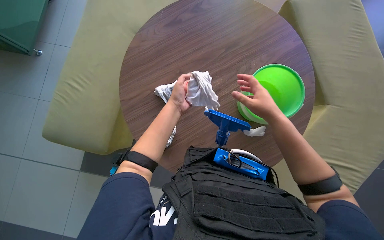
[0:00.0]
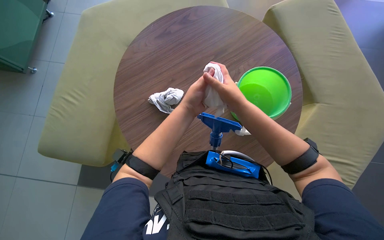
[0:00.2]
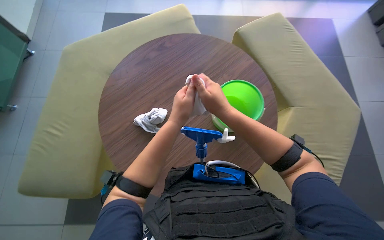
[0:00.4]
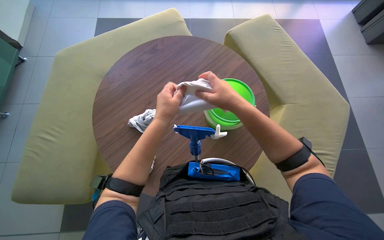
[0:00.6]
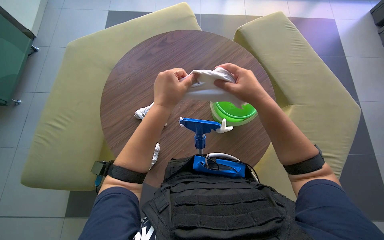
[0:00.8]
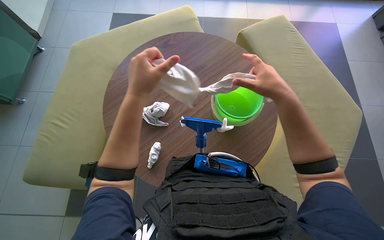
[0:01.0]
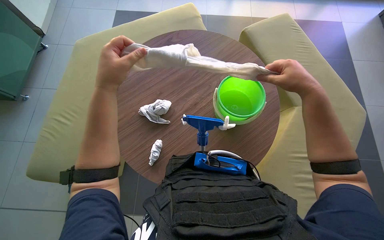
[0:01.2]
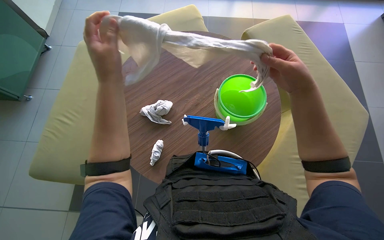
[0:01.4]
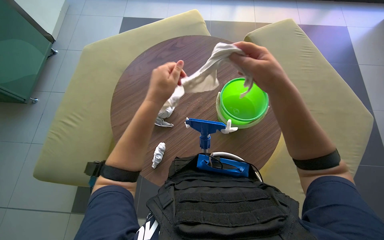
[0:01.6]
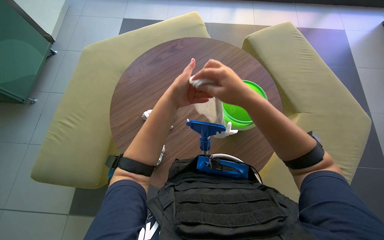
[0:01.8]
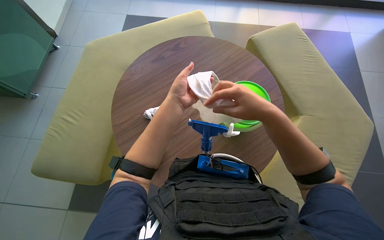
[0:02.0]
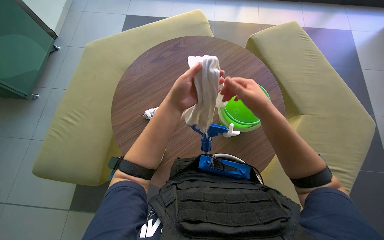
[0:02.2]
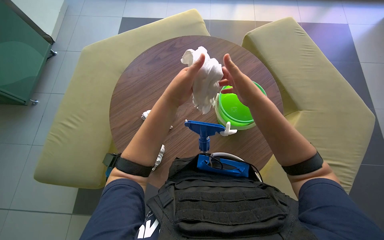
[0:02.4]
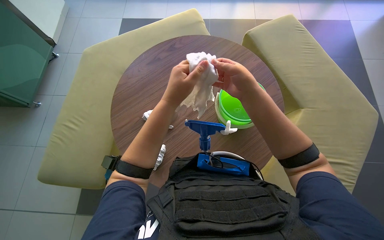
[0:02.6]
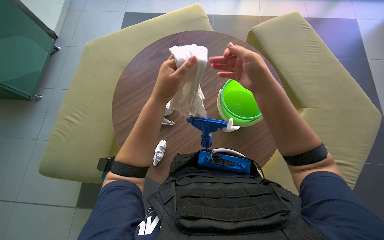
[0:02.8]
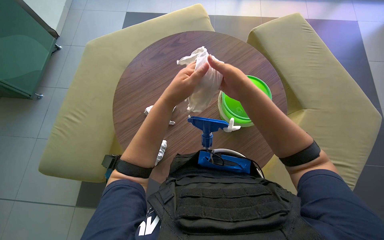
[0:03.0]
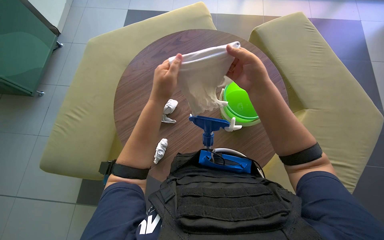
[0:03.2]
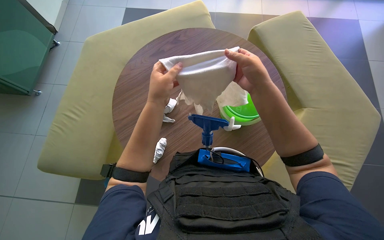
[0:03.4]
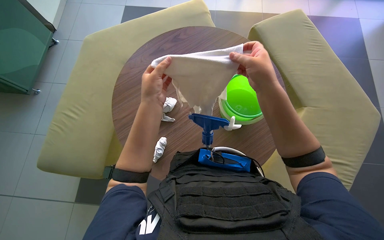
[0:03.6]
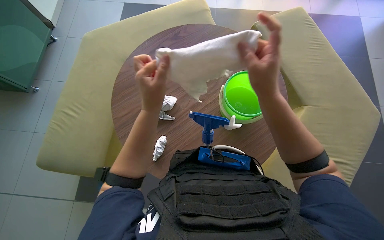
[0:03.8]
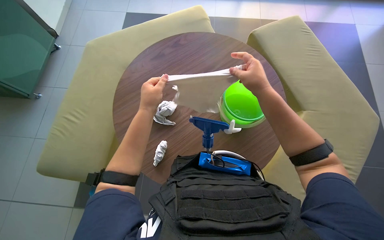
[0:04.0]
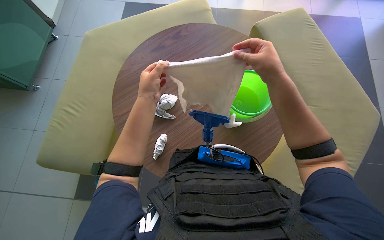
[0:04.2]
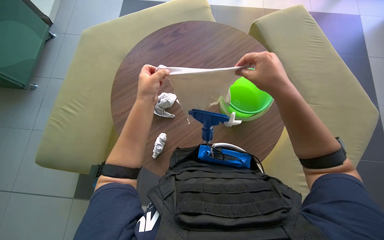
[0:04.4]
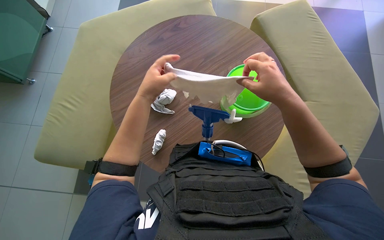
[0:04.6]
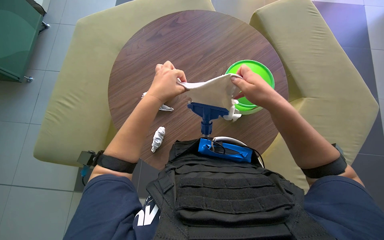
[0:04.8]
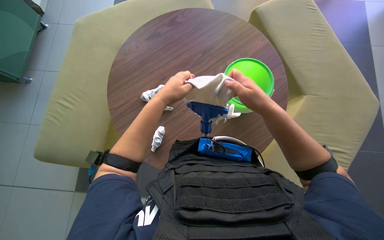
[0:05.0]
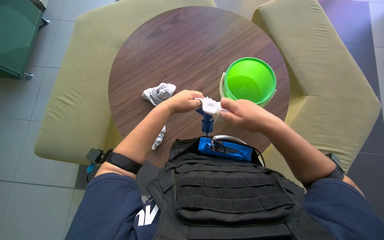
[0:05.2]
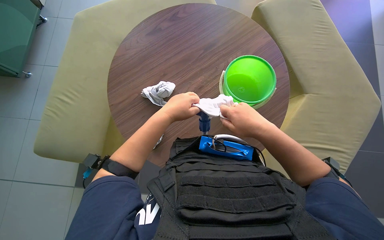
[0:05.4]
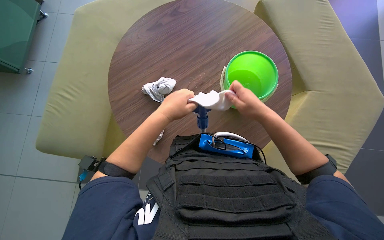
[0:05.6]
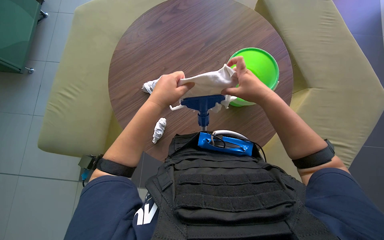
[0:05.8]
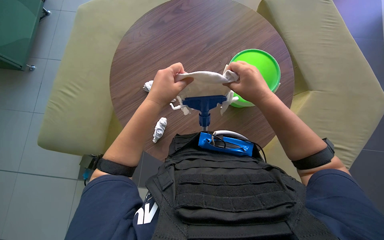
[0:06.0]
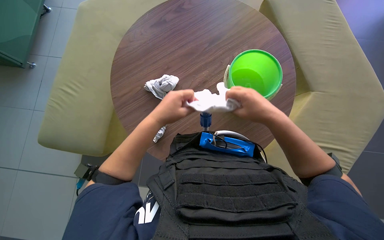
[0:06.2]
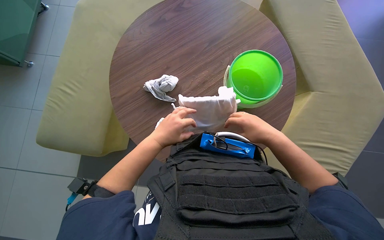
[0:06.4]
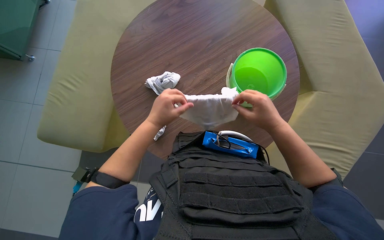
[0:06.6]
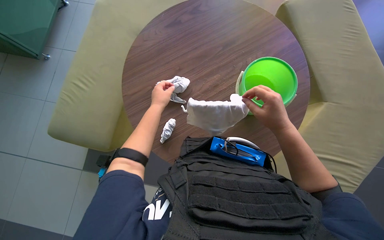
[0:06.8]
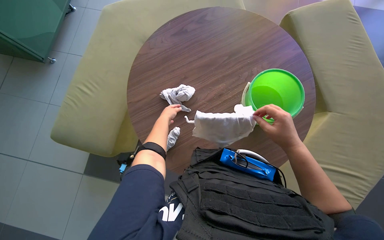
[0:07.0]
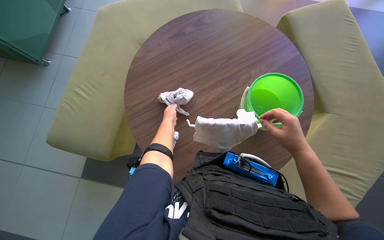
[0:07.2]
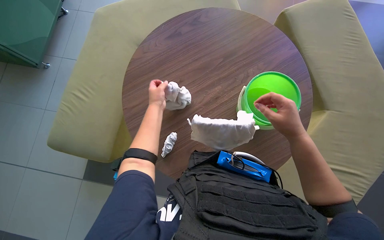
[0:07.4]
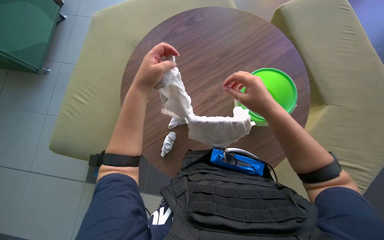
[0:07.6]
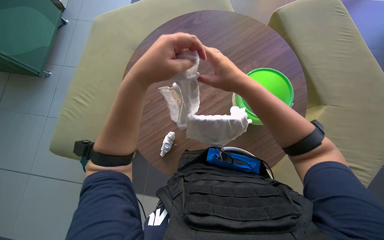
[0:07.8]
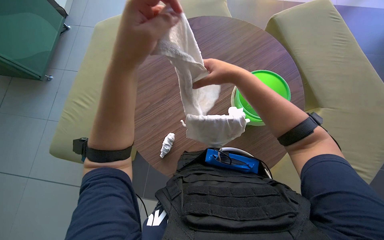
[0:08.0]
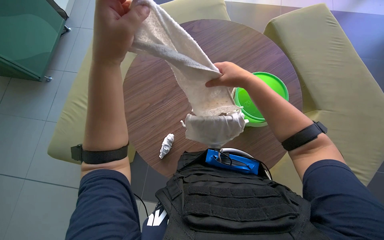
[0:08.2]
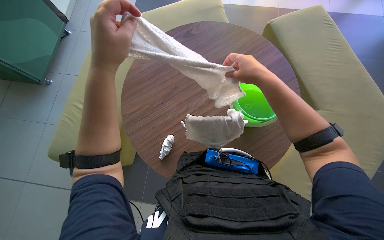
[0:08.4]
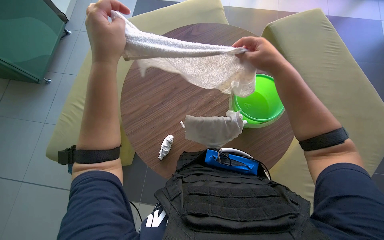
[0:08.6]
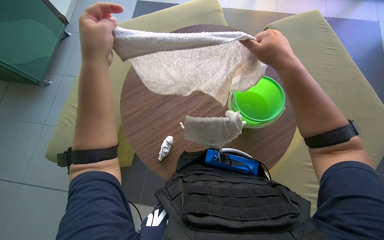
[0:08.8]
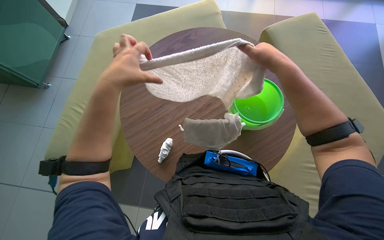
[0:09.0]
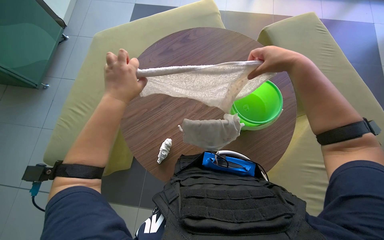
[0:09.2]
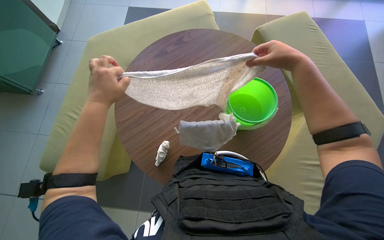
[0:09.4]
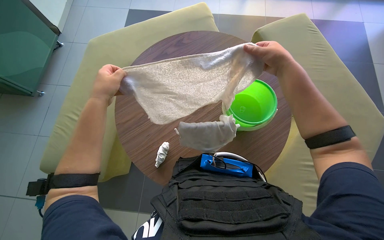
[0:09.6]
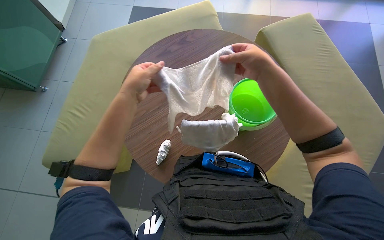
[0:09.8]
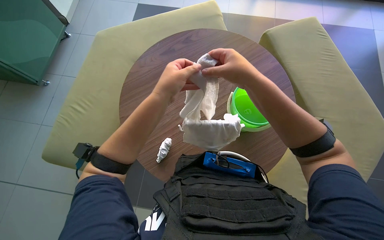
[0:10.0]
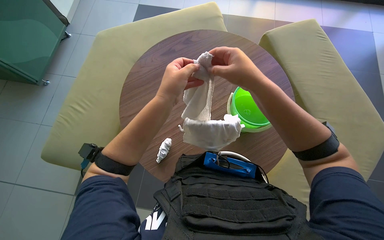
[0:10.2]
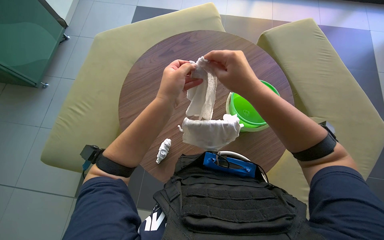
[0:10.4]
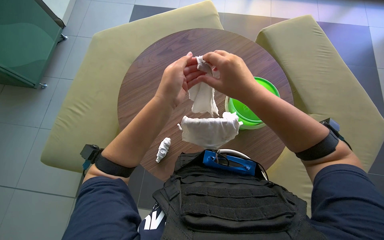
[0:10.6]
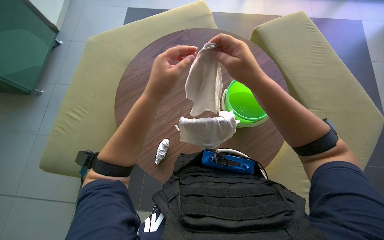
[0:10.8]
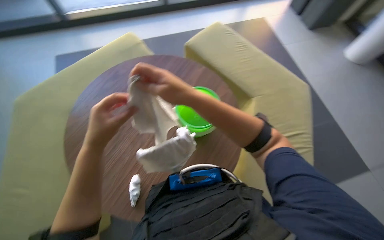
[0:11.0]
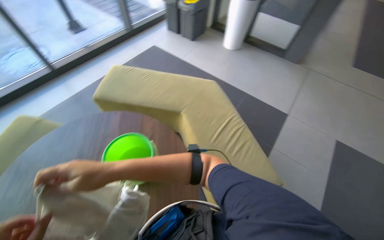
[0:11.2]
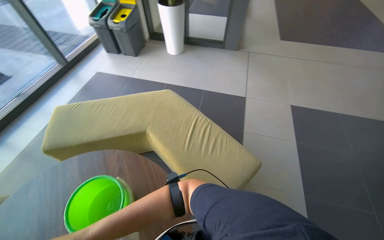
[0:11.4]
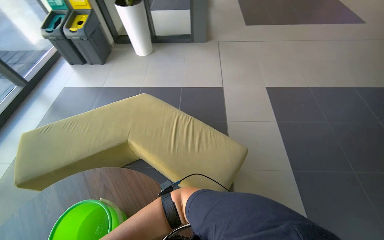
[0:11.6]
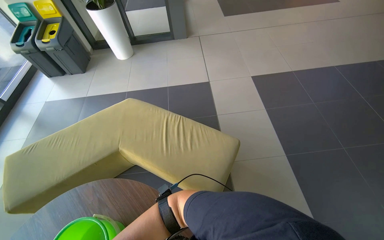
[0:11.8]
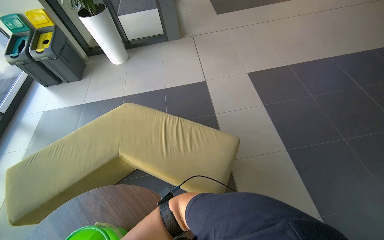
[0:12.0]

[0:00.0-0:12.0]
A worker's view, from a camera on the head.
Job: preparing cleaning supplies.
The whole recording: Preparing squeegee and cloth. The worker attaches a cloth to the squeegee tool, then dips it into the bucket and wrings it out.
0:00.0 to 0:01.6: The left hand moves nearer to the camera, some 15 cm, and goes to the left and returns, roughly 5 cm each way. The right hand goes left and right, approximately 20 cm each way, reversing 2 times.
0:01.6 to 0:03.0: The hands make small movements and keep their place.
0:06.0 to 0:07.6: The left hand reaches roughly 25 cm farther from the camera, then returns. The right hand travels down the picture and back again, some 10 cm each way.
0:07.6 to 0:09.0: The right hand heads up the picture, covering roughly 15 cm.
0:09.0 to 0:10.4: The left hand moves to the right, roughly 10 cm. Meanwhile the right hand goes some 10 cm to the left.
0:10.4 to 0:12.0: The head turns to the right by roughly 110 degrees. The camera pitches upward, by some 15 degrees.

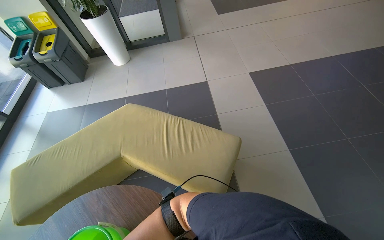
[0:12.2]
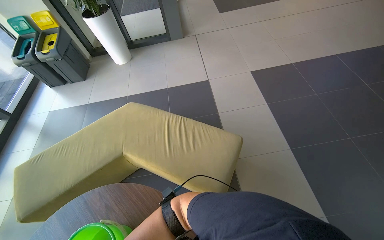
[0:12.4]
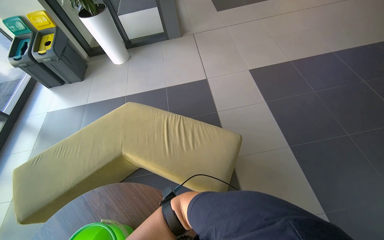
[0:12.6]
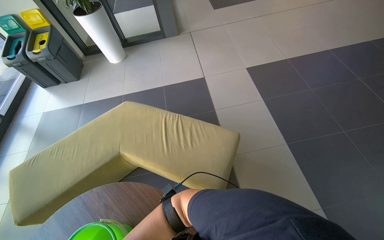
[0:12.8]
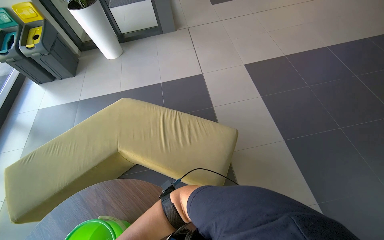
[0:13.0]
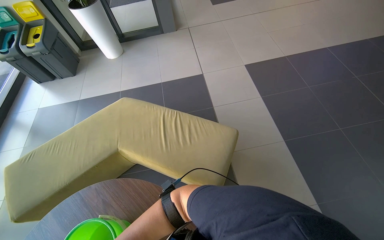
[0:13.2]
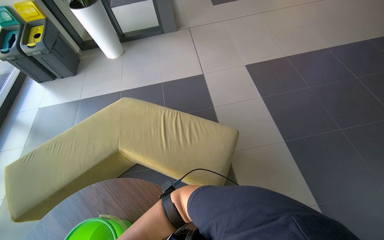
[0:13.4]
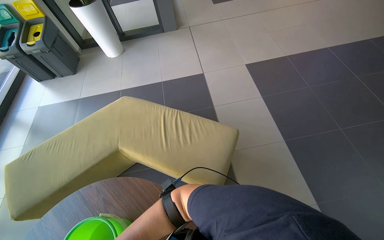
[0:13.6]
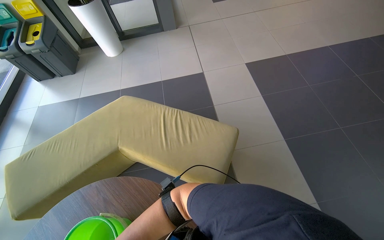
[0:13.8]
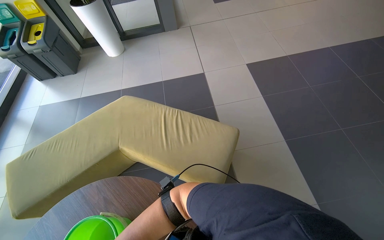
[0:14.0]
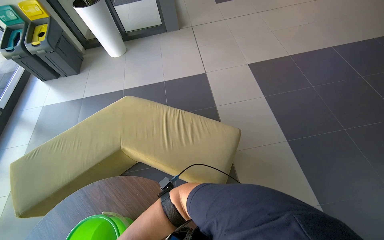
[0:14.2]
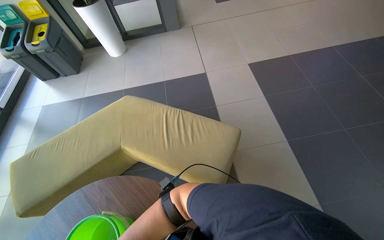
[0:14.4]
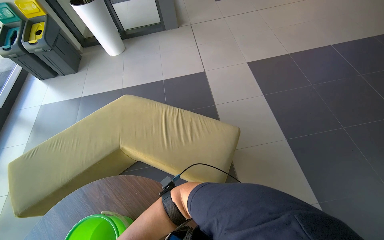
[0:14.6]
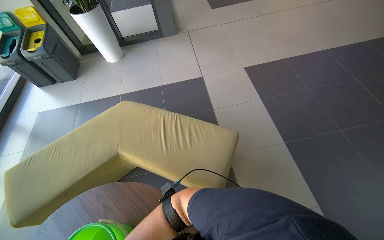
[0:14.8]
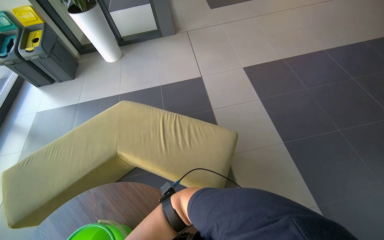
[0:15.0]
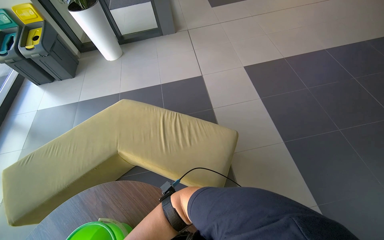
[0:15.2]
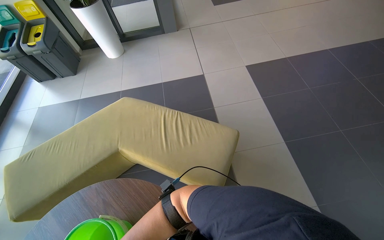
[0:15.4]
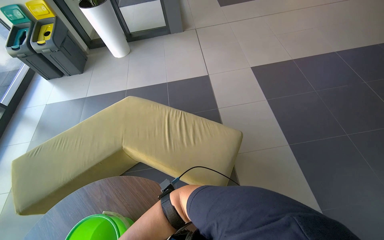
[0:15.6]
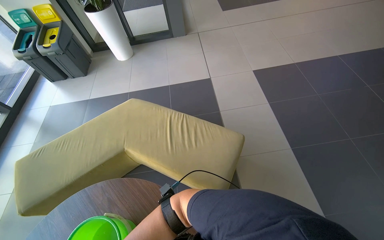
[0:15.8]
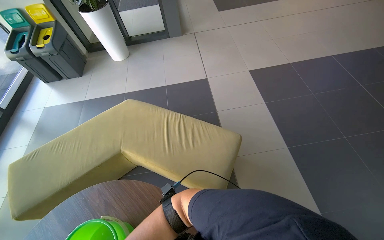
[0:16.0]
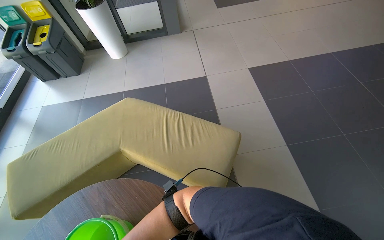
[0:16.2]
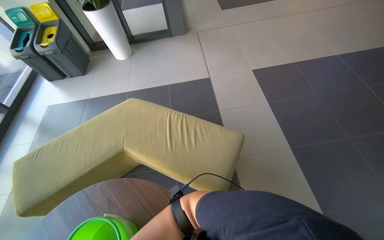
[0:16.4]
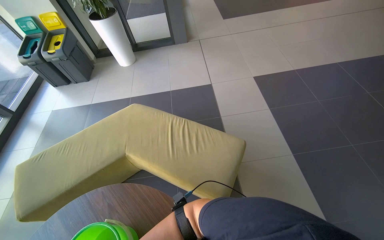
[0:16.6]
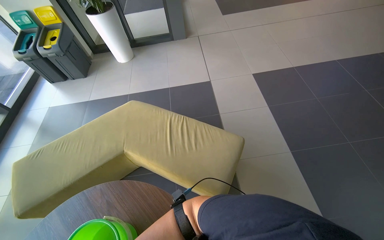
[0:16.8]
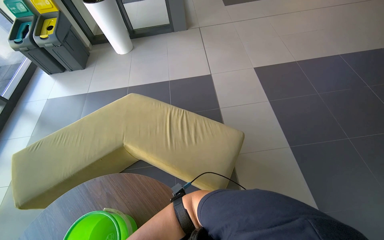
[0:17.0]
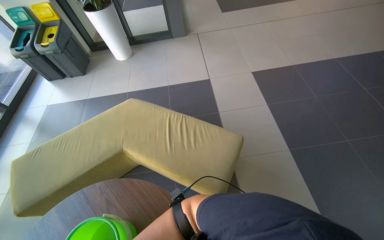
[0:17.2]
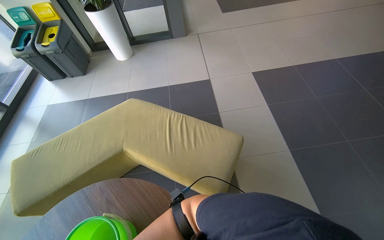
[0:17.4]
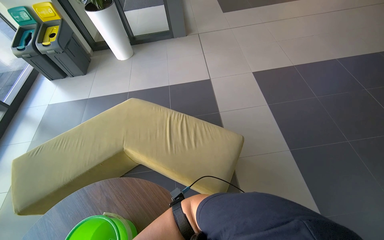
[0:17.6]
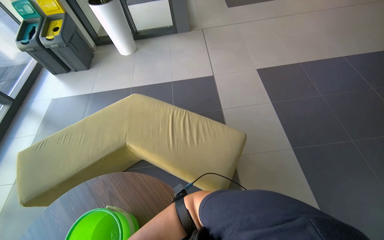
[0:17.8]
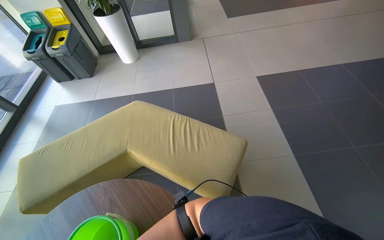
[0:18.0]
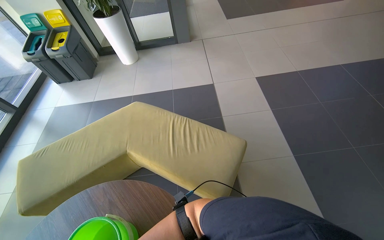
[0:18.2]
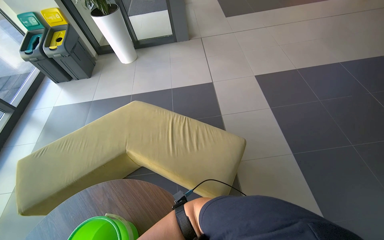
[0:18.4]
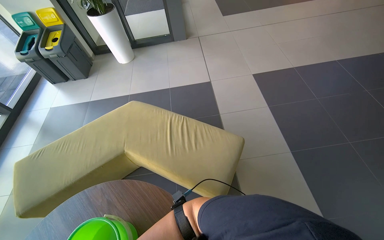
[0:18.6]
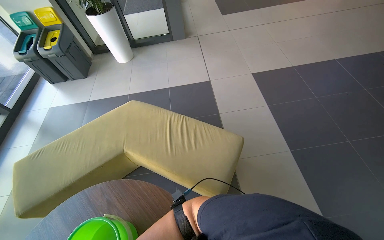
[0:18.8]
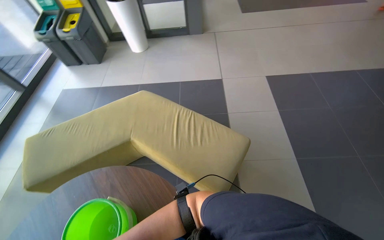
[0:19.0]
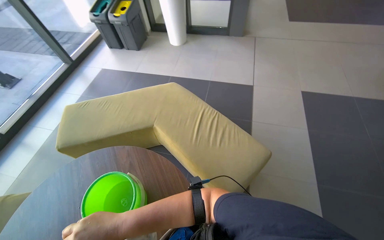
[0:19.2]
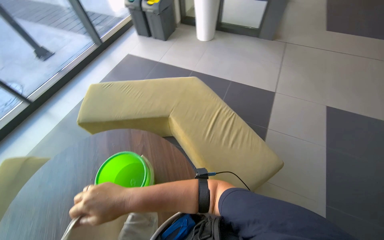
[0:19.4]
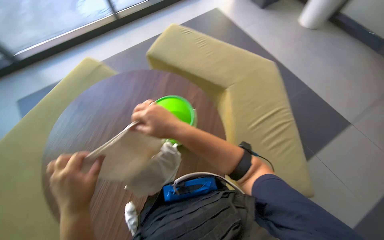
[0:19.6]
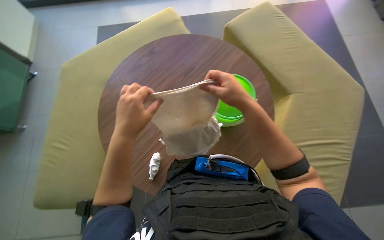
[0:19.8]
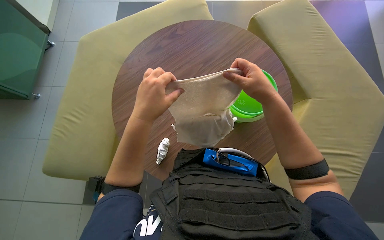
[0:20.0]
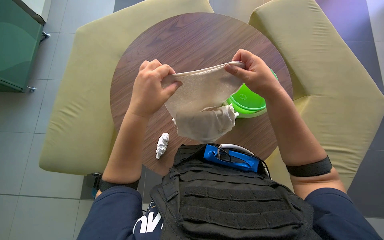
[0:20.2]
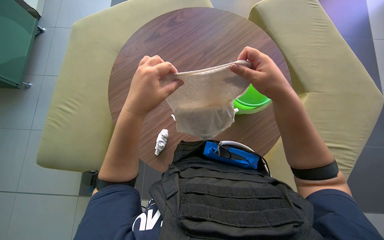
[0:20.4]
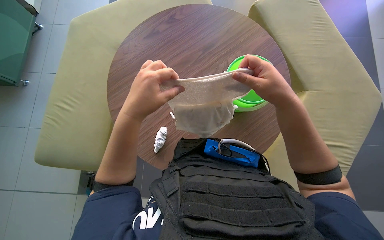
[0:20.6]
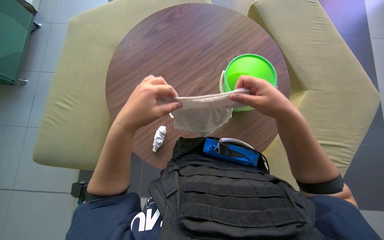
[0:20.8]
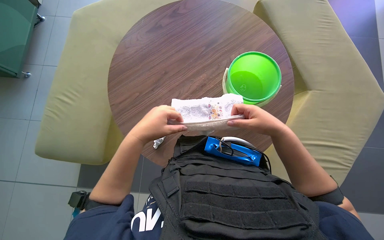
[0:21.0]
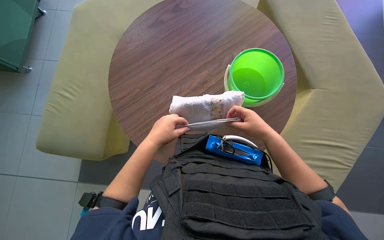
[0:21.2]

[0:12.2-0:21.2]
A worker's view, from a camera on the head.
Job: preparing cleaning supplies.
The whole recording: Preparing squeegee and cloth. The worker attaches a cloth to the squeegee tool, then dips it into the bucket and wrings it out.
0:18.2 to 0:19.8: The head rotates about 90 degrees to the left. The wearer looks about 20 degrees further downward.
0:19.8 to 0:21.2: The right hand shifts roughly 15 cm down the picture and farther from the camera.
